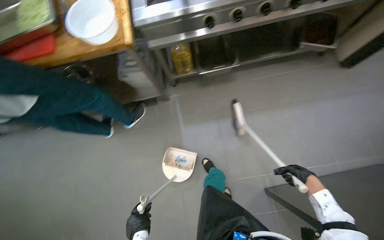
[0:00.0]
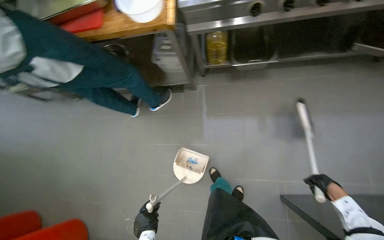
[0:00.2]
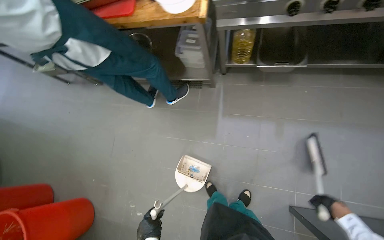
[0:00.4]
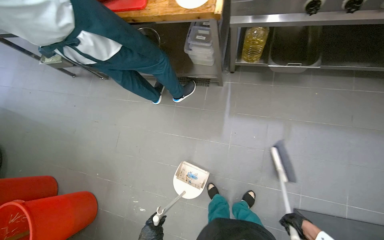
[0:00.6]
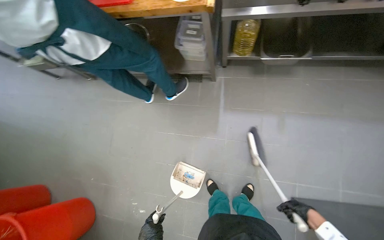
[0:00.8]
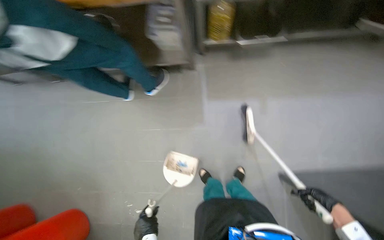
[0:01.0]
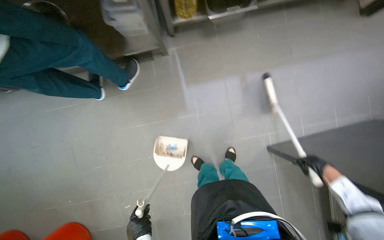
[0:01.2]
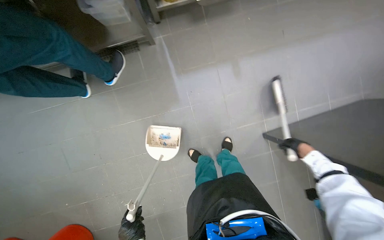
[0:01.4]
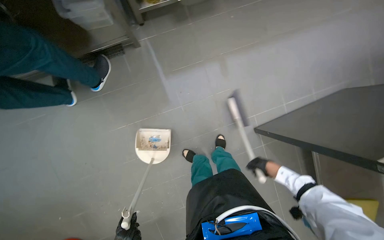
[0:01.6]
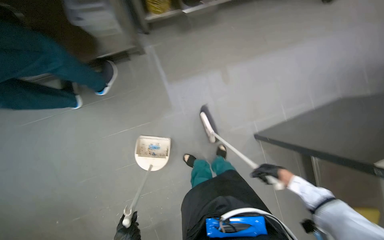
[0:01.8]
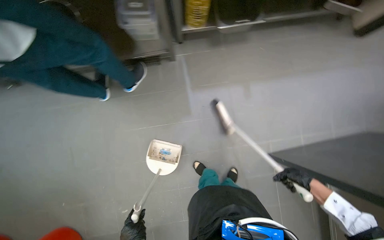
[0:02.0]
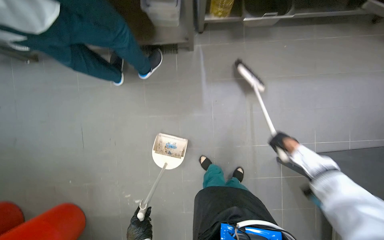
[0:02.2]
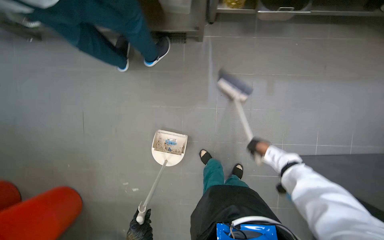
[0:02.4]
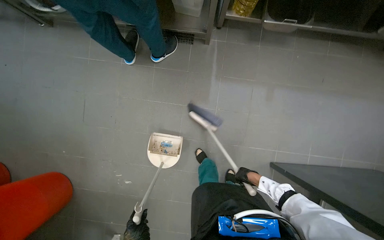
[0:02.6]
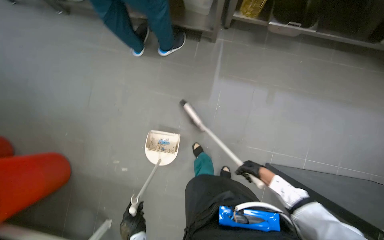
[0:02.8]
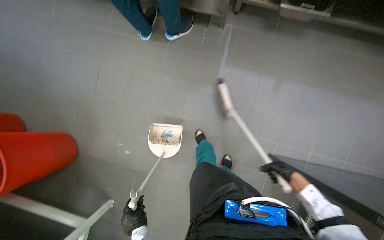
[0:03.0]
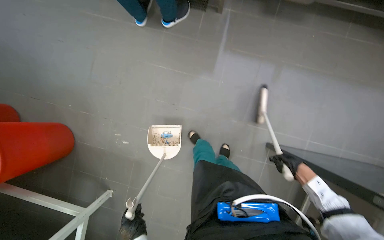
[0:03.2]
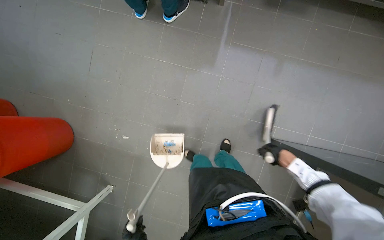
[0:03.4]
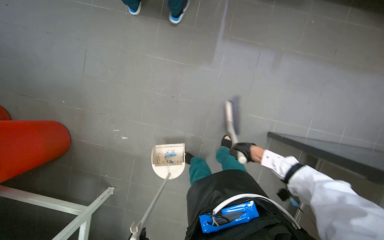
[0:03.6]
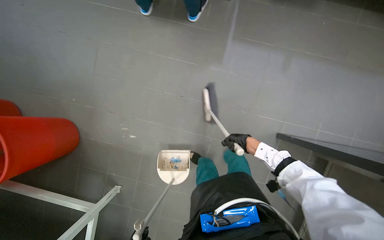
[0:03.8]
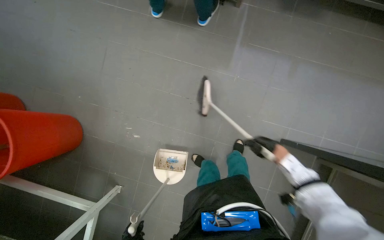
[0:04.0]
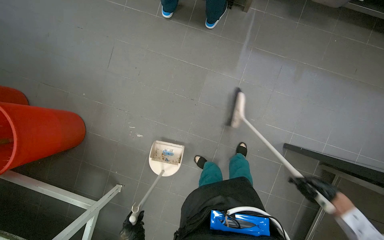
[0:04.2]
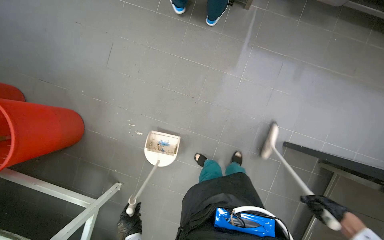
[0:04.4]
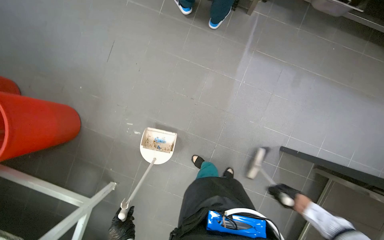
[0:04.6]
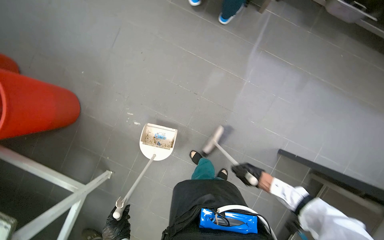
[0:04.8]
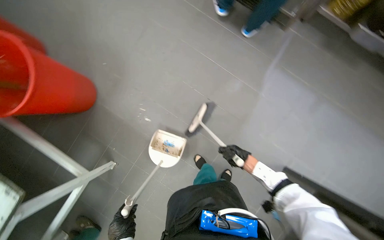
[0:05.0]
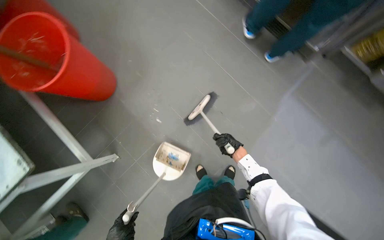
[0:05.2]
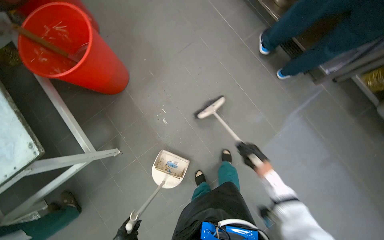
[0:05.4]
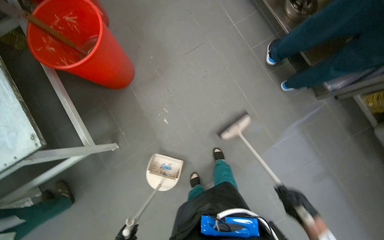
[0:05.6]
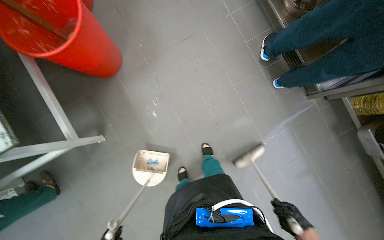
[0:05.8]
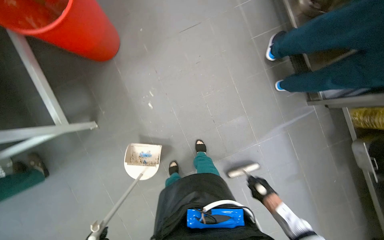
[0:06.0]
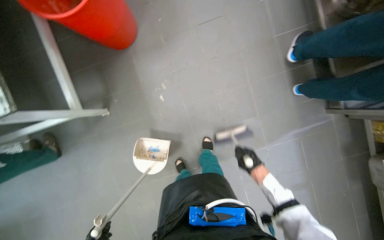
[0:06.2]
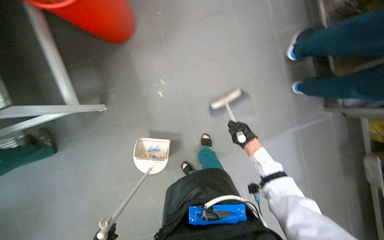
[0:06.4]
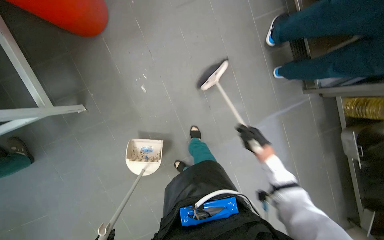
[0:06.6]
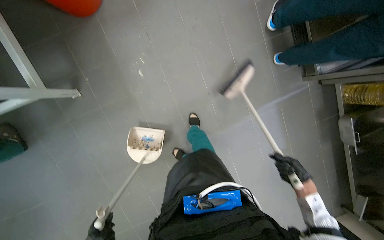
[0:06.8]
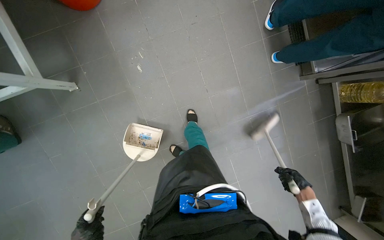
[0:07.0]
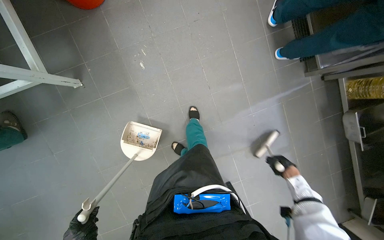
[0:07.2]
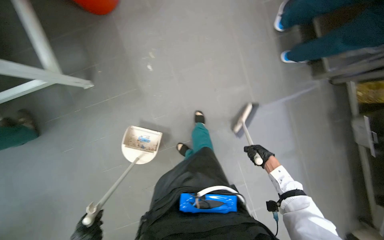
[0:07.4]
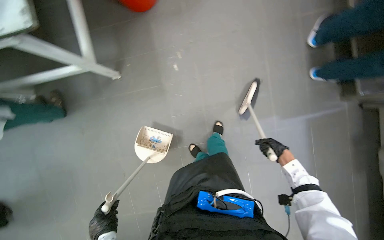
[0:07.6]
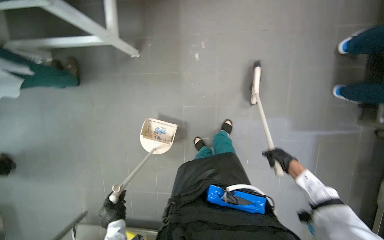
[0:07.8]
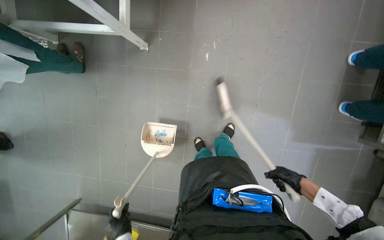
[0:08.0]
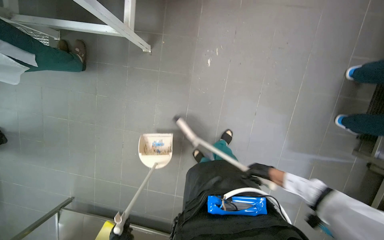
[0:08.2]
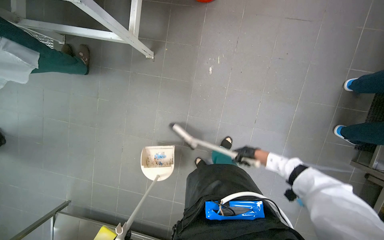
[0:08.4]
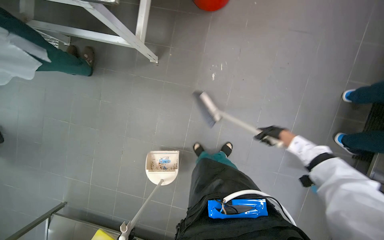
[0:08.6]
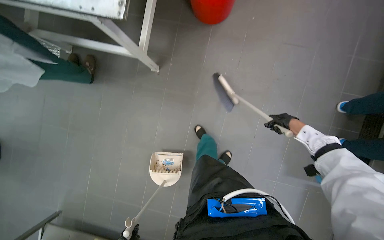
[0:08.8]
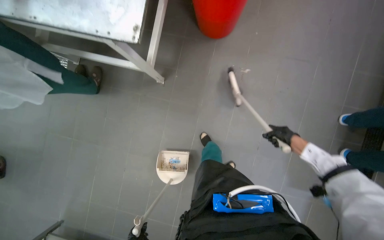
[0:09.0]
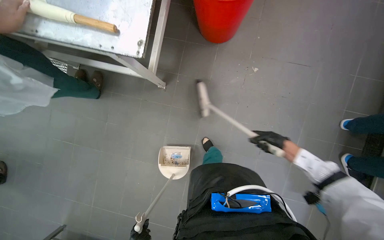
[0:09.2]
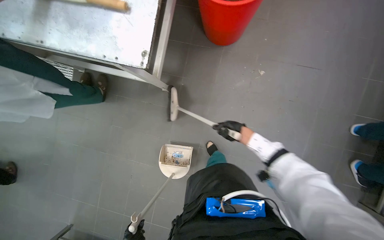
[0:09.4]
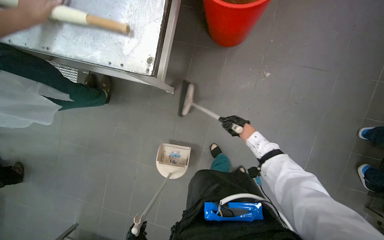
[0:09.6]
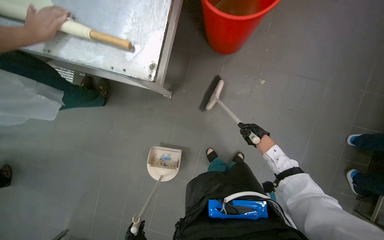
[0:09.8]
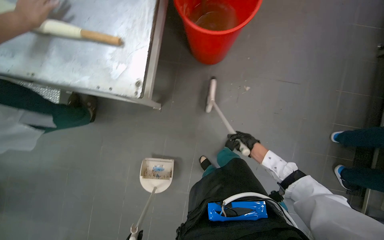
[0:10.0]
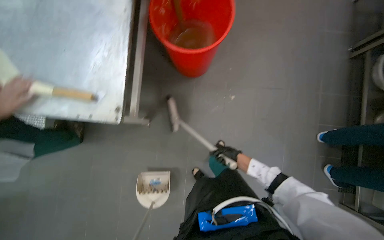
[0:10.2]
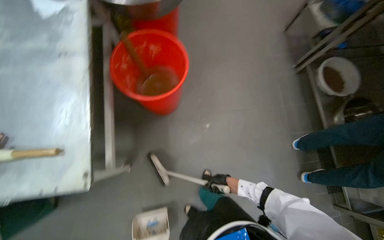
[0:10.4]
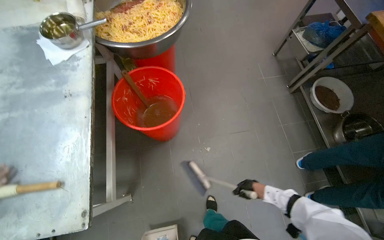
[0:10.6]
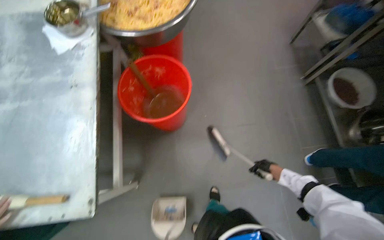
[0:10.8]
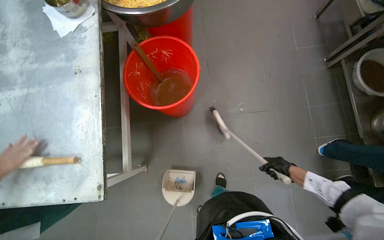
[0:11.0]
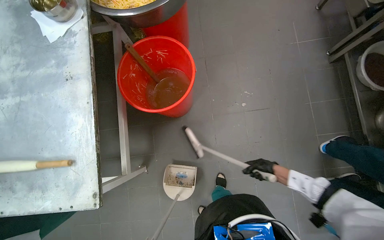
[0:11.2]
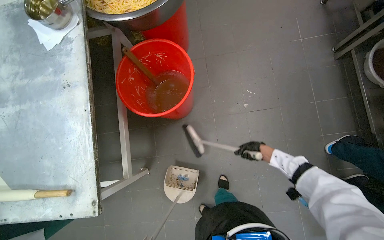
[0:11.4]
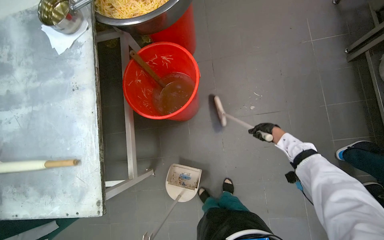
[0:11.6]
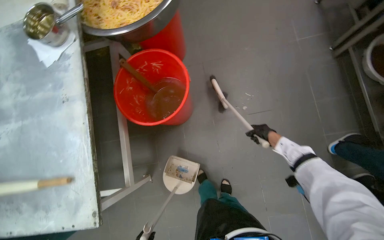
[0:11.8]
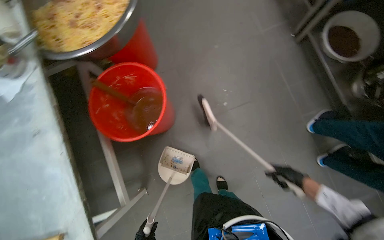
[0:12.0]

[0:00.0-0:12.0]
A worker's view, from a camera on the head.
Job: sweeping floor.
The whole recording: Sweeping kitchen floor. The worker sweeps the kitchen floor with a broom and dustpan, moving chairs to clean underneath them.
0:00.0 to 0:01.6: The view tips downward by approximately 20 degrees.
0:01.6 to 0:03.0: Everything in view rotates approximately 35 degrees clockwise. The right hand travels up the picture and back again, roughly 25 cm each way.
0:03.0 to 0:04.4: The right hand moves left and right over about 25 cm, changing direction 2 times.
0:04.4 to 0:06.0: Everything in view rotates roughly 50 degrees clockwise.
0:06.0 to 0:07.6: The right hand is displaced farther from the camera by roughly 10 cm.
0:07.6 to 0:09.0: The right hand heads up the picture, covering about 40 cm.
0:09.0 to 0:10.4: The wearer's head swings roughly 20 degrees to the right. The camera pitches upward, by approximately 15 degrees.
0:10.4 to 0:12.0: The right hand moves to the right, some 25 cm, and reaches about 30 cm up the picture, then returns.

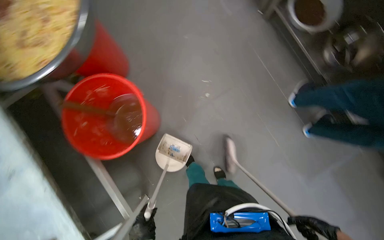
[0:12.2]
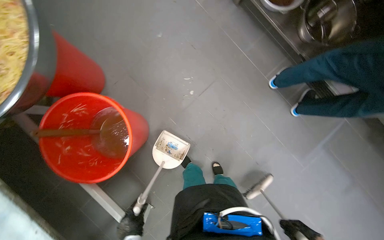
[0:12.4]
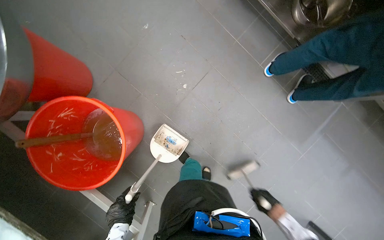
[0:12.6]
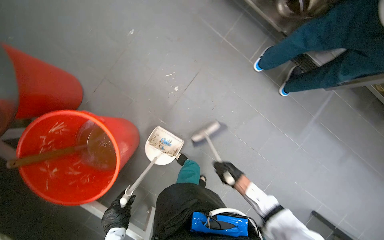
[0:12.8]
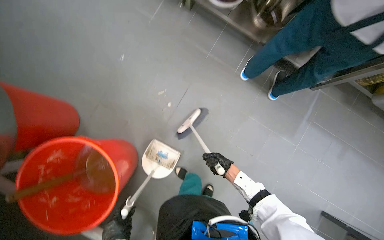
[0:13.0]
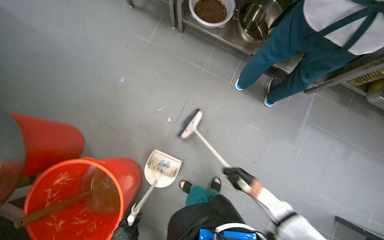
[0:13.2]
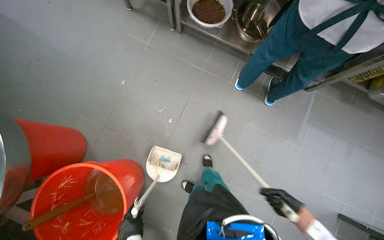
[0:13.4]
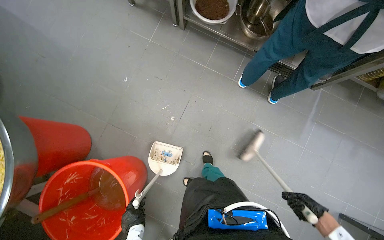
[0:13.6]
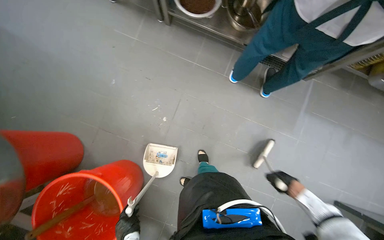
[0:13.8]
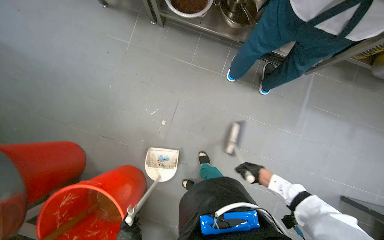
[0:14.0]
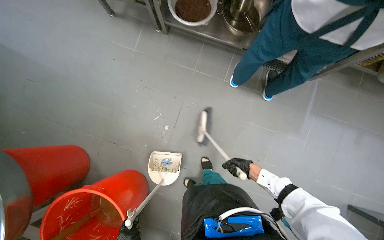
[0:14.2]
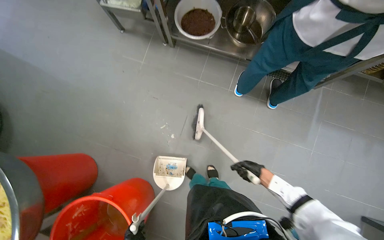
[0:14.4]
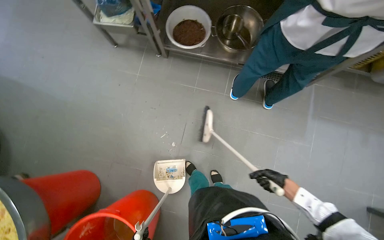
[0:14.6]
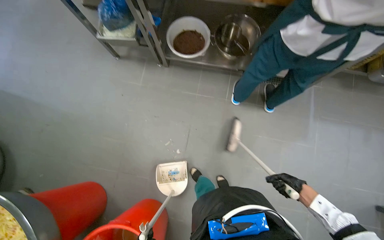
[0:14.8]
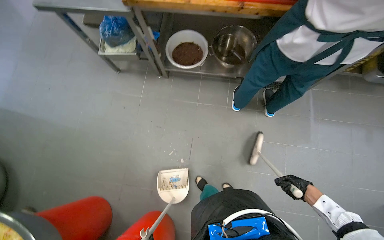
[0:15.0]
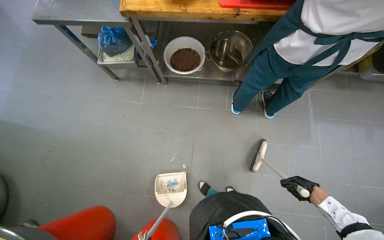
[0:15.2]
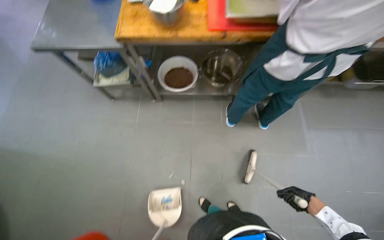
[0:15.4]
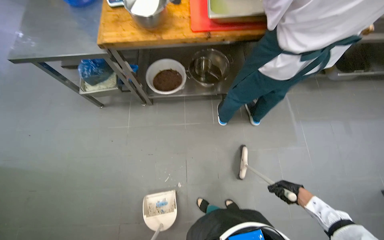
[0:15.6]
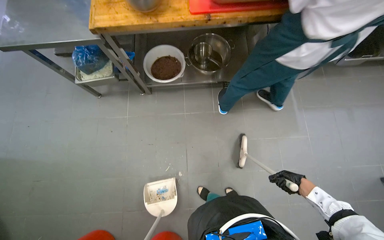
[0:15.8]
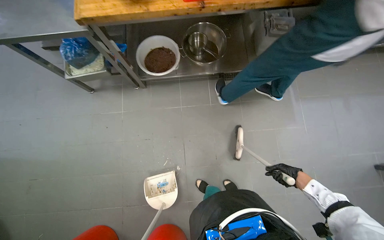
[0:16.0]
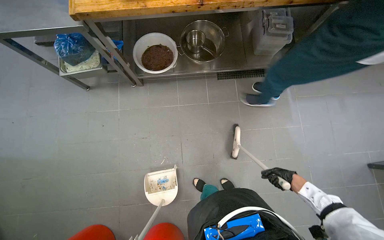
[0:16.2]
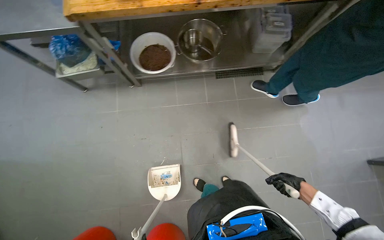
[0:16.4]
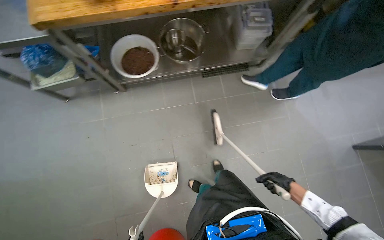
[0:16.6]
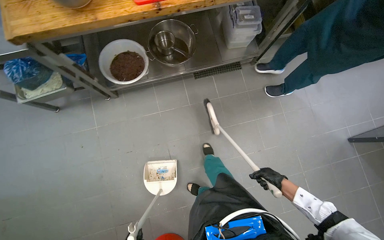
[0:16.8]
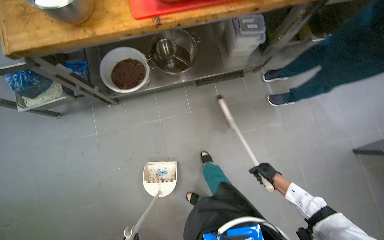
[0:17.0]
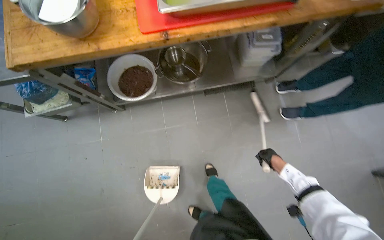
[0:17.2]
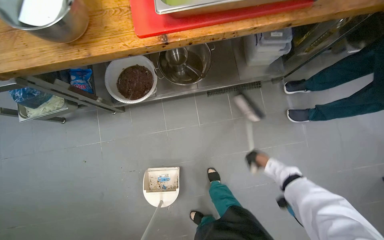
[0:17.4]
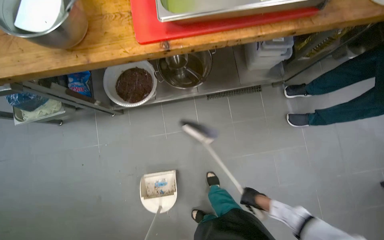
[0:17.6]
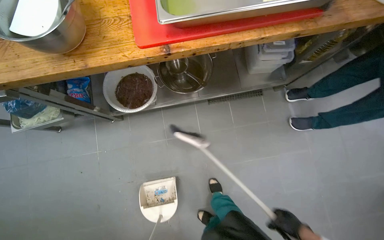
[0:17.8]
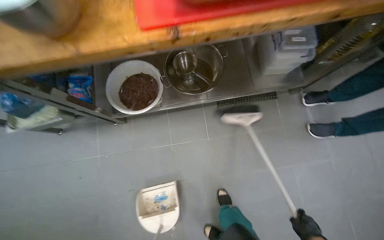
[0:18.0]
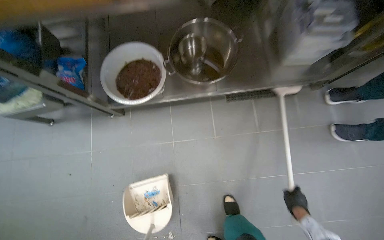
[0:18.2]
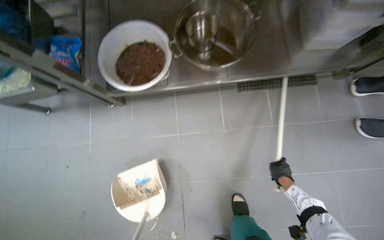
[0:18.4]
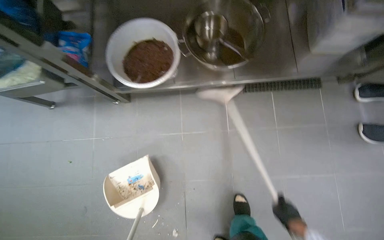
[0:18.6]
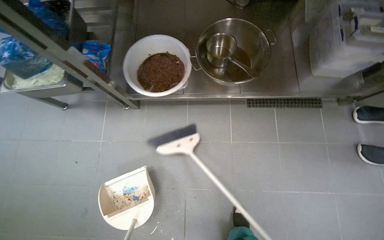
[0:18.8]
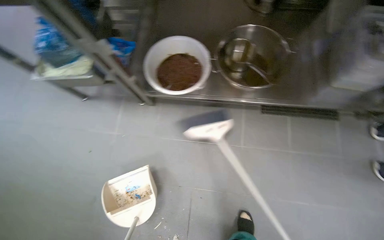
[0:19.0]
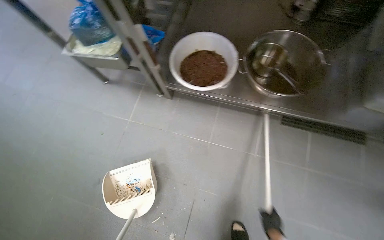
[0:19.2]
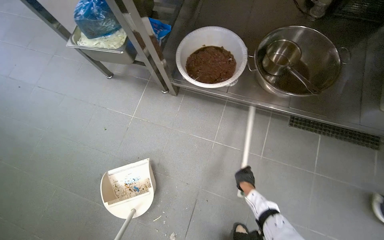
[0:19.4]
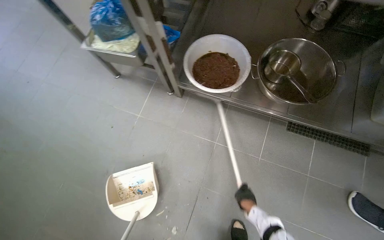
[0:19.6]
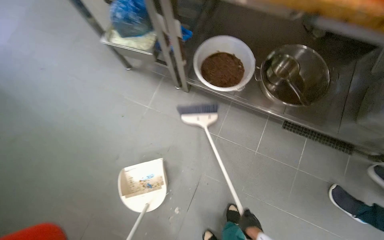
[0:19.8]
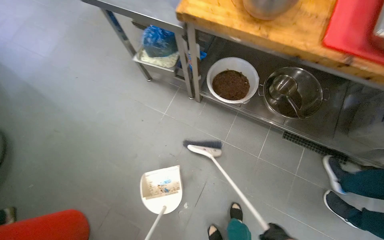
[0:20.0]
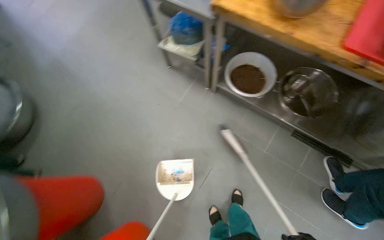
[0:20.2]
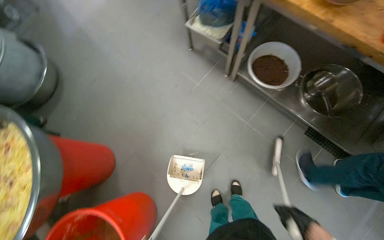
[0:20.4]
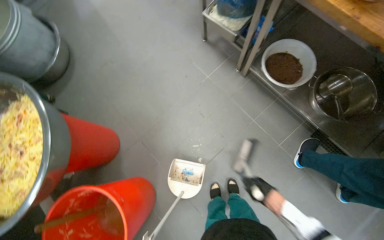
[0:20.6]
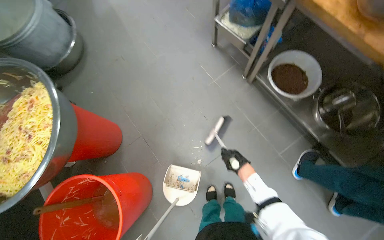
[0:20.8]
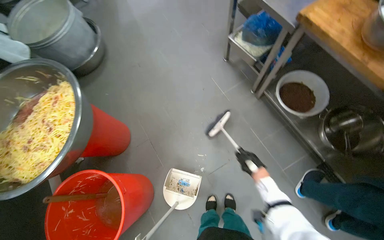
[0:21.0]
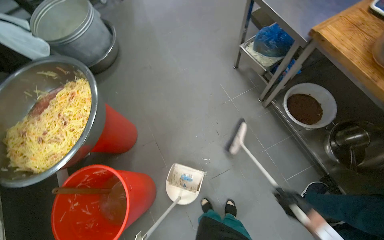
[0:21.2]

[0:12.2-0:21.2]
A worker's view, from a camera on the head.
Job: sweeping floor.
The whole recording: Sweeping kitchen floor. The worker sweeps the kitchen floor with a broom and dustpan, moving chairs to clean underneath them.
0:12.2 to 0:13.8: The scene turns about 35 degrees counterclockwise in the picture.
0:15.2 to 0:16.6: The right hand goes some 15 cm nearer to the camera and to the left.
0:18.2 to 0:19.8: Everything in view rotates some 30 degrees clockwise.
0:19.8 to 0:21.2: The camera travels about 50 cm. The head rotates about 40 degrees to the left.